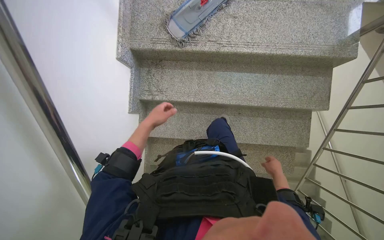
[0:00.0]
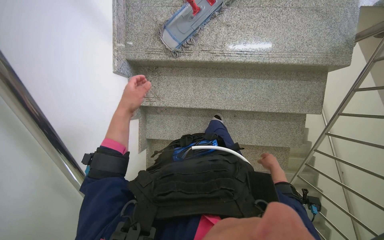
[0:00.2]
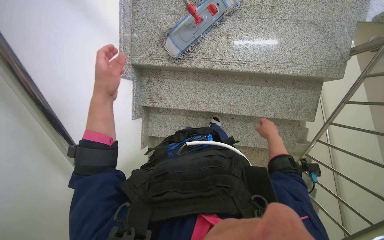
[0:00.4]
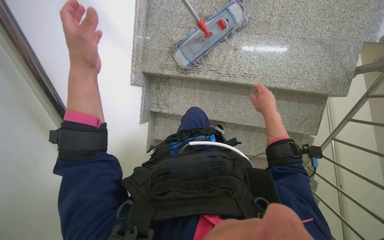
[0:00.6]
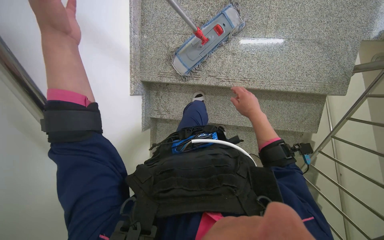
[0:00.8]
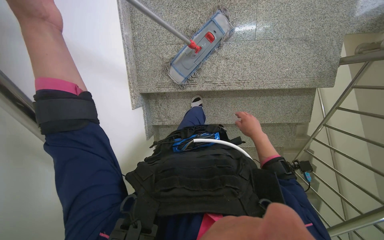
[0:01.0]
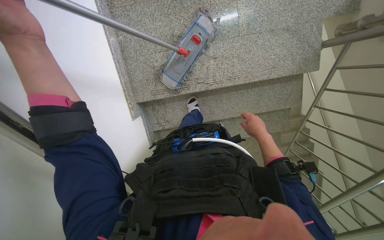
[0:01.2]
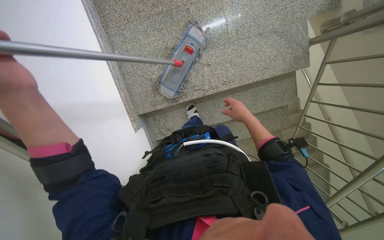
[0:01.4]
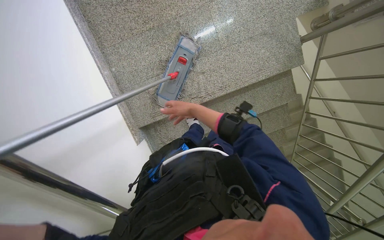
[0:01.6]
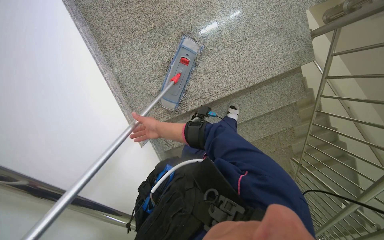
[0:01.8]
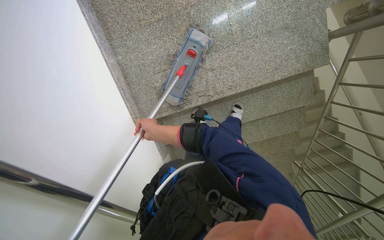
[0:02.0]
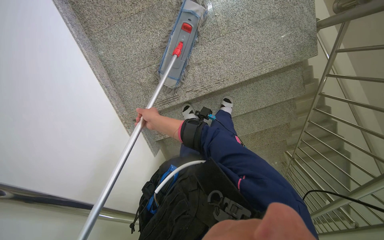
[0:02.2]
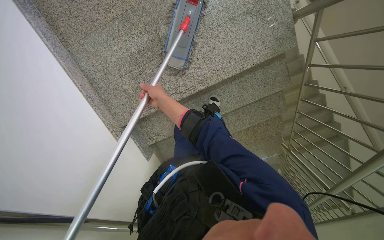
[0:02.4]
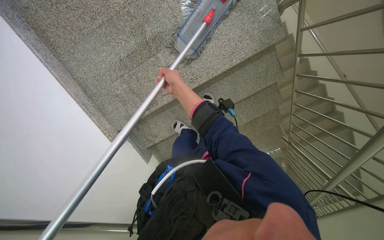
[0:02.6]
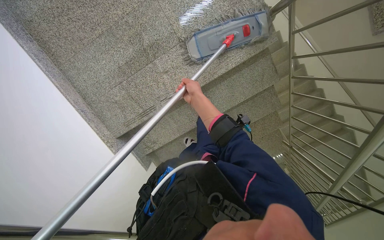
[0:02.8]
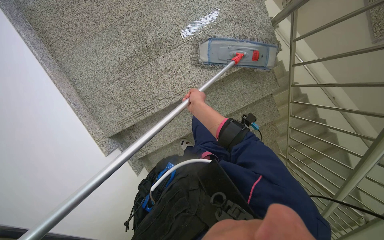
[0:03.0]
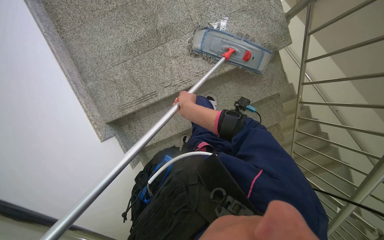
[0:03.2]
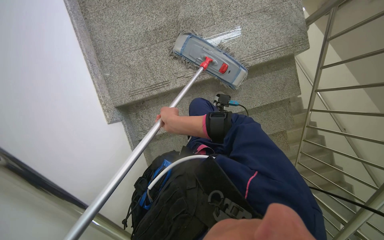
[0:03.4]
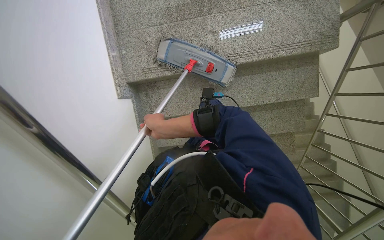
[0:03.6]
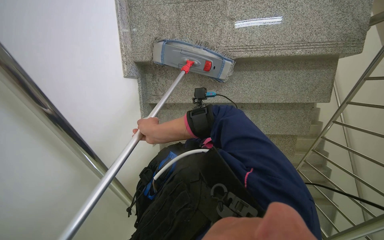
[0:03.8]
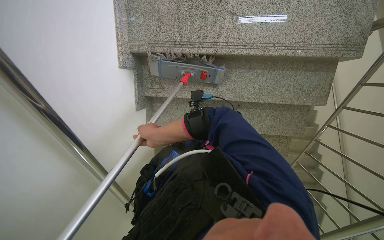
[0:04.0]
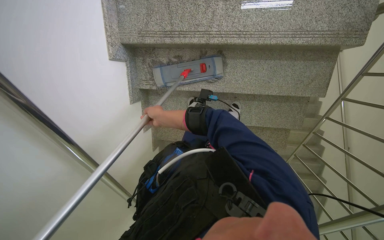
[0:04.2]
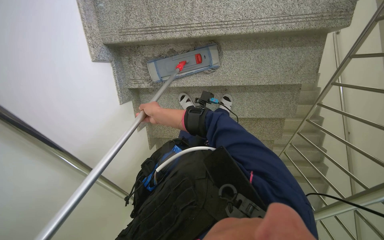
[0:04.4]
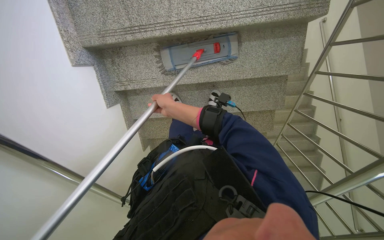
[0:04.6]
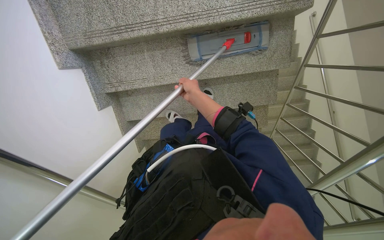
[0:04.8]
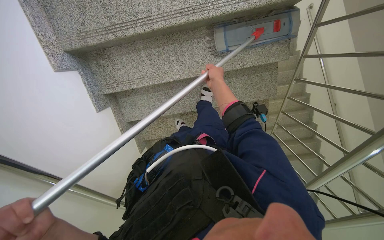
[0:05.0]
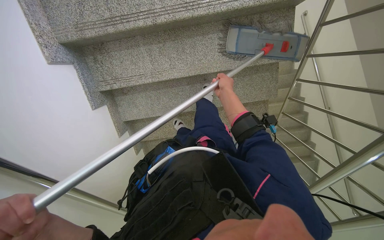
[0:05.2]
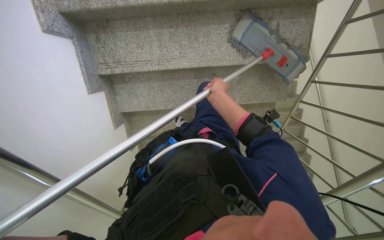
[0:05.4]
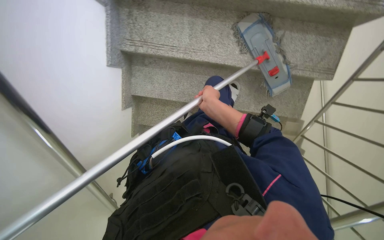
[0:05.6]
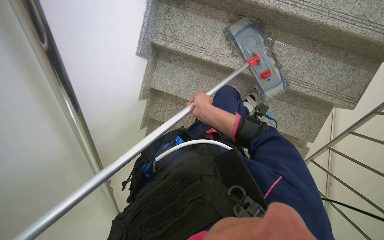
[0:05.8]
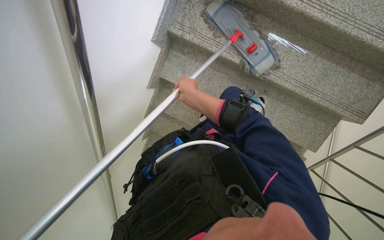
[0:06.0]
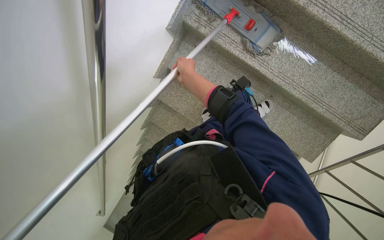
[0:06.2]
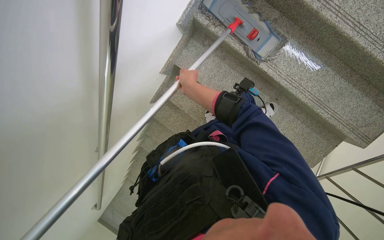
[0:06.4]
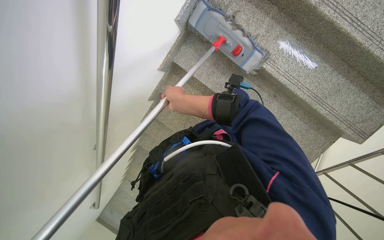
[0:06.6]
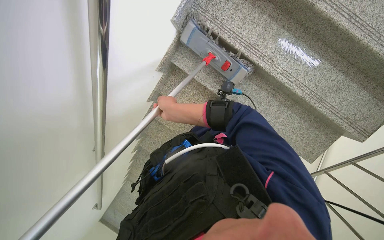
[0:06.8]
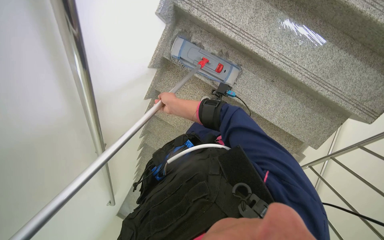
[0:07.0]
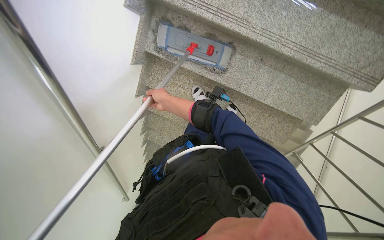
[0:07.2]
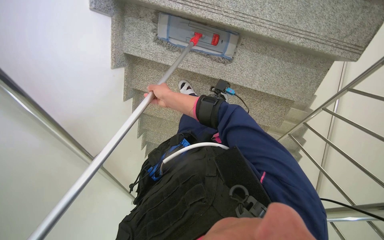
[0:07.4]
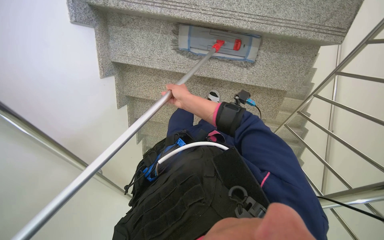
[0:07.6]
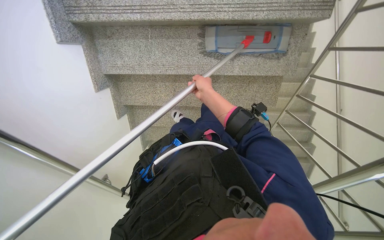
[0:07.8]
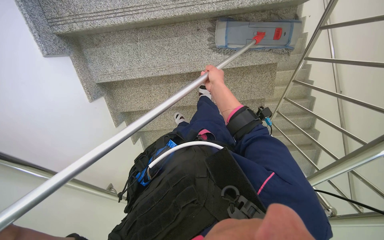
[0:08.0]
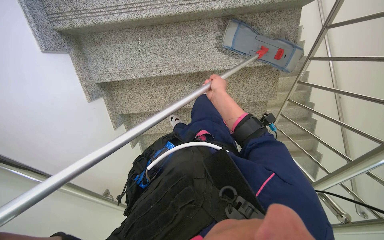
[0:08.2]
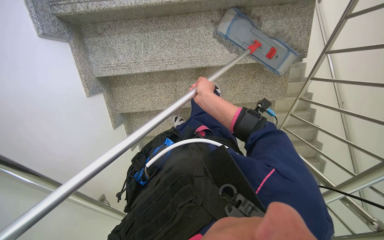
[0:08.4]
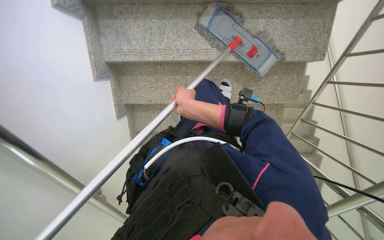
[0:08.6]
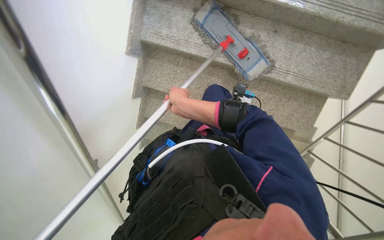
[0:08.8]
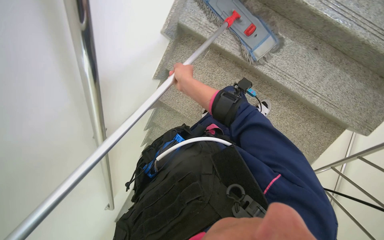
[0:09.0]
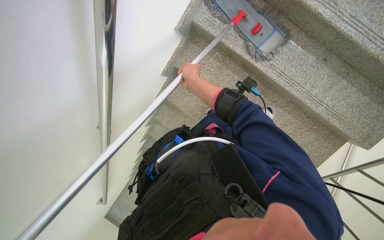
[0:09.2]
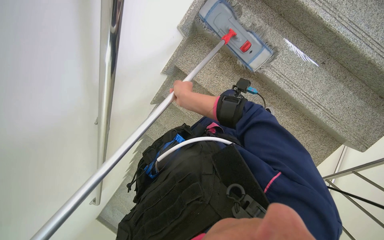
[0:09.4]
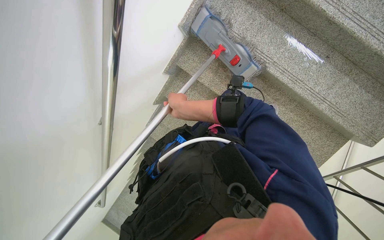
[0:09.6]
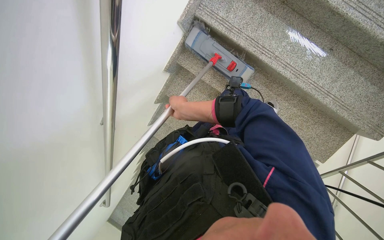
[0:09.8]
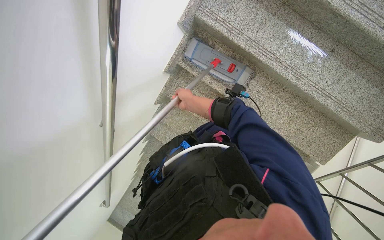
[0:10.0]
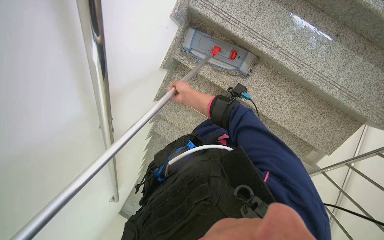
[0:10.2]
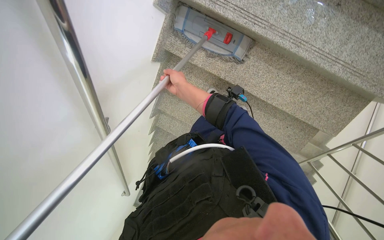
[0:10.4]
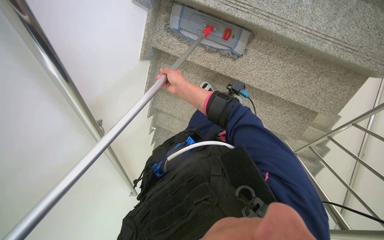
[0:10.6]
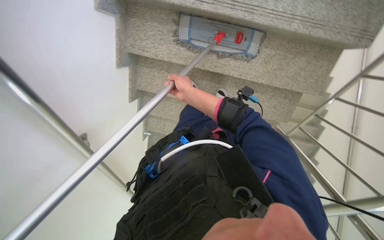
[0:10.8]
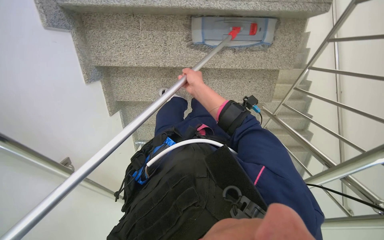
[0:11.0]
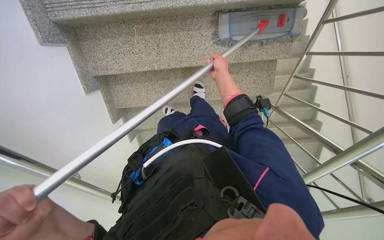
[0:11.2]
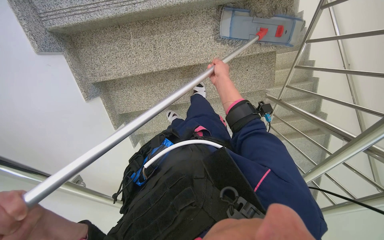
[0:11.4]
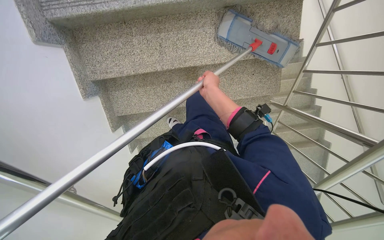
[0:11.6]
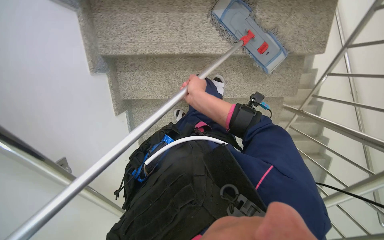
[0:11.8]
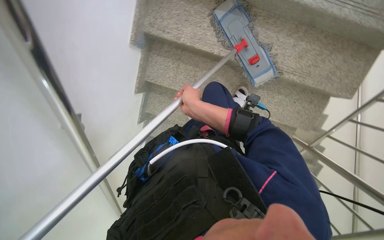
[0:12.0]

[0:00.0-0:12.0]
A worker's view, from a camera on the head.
Job: mopping floor.
The whole recording: Mopping staircase floor. The worker cleans and reattaches the mop head to continue mopping the staircase floor.
0:00.0 to 0:01.6: The head travels about 60 cm. Everything in view rotates approximately 25 degrees counterclockwise.
0:01.6 to 0:03.0: The right hand goes to the left and returns, roughly 20 cm each way.
0:03.0 to 0:04.4: Everything in view rotates about 25 degrees clockwise. The right hand travels to the left by approximately 25 cm.

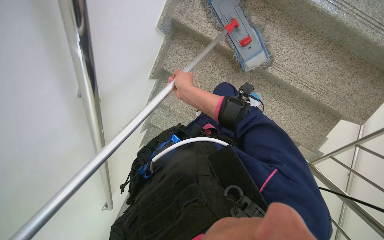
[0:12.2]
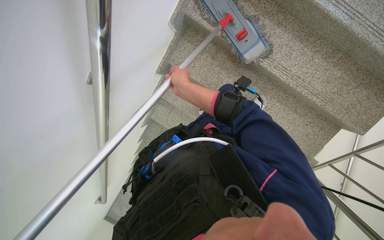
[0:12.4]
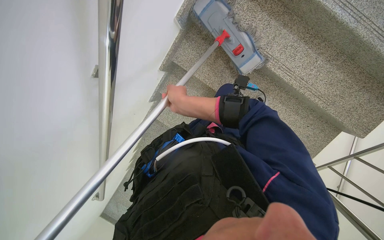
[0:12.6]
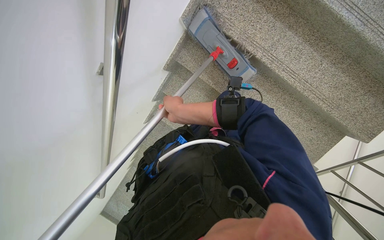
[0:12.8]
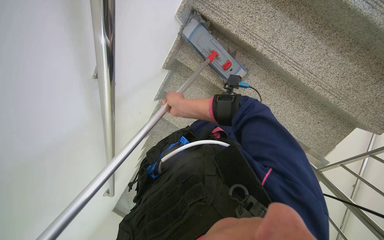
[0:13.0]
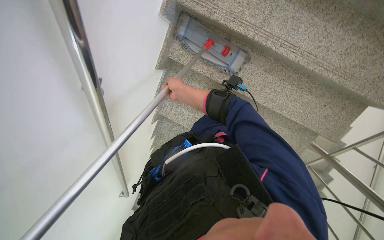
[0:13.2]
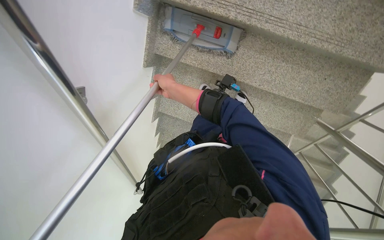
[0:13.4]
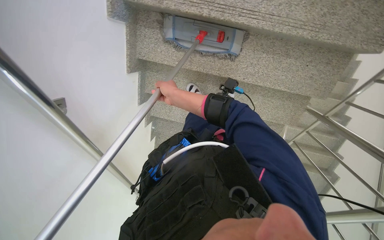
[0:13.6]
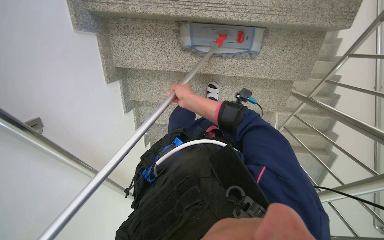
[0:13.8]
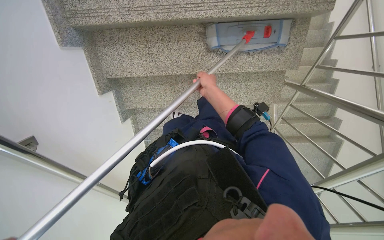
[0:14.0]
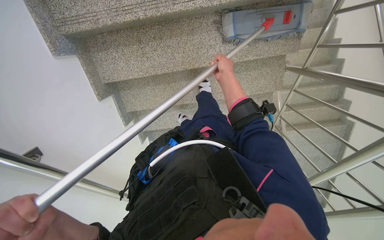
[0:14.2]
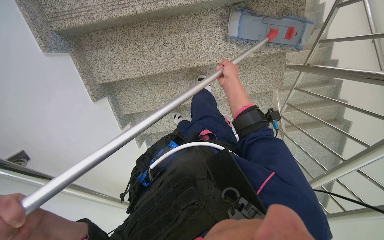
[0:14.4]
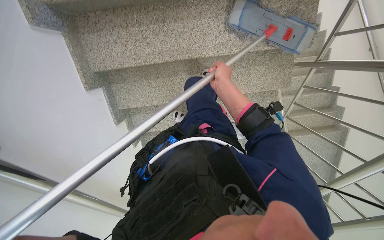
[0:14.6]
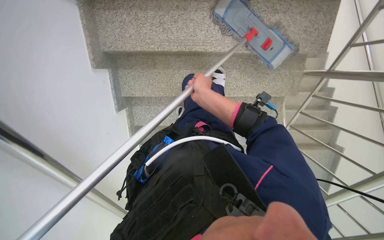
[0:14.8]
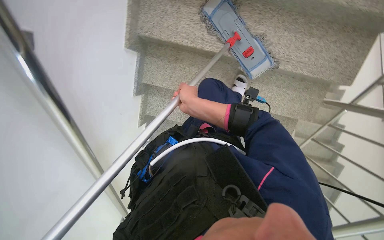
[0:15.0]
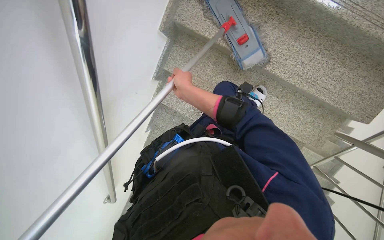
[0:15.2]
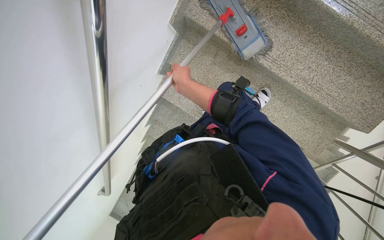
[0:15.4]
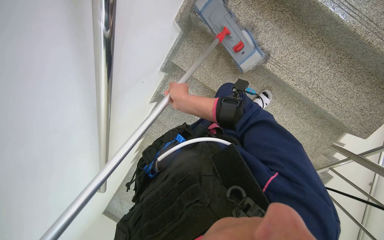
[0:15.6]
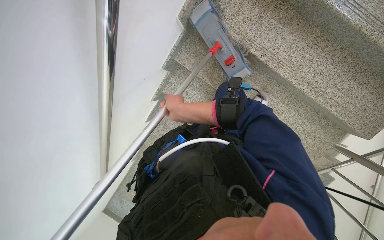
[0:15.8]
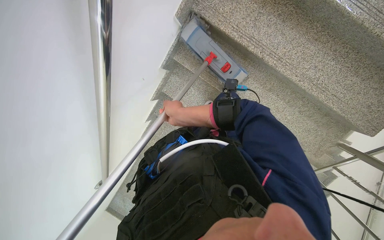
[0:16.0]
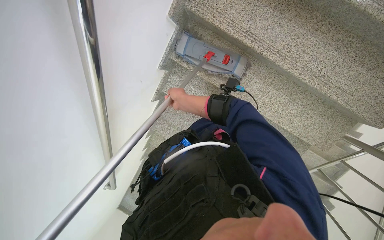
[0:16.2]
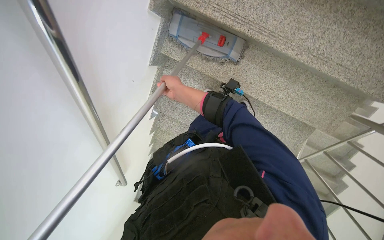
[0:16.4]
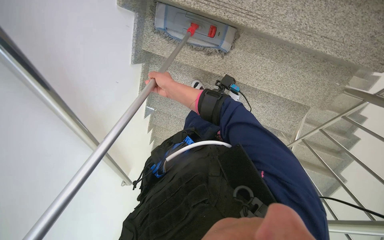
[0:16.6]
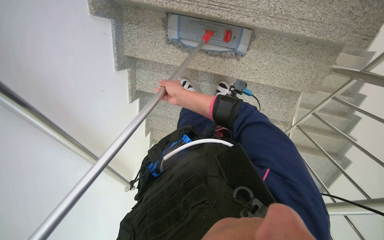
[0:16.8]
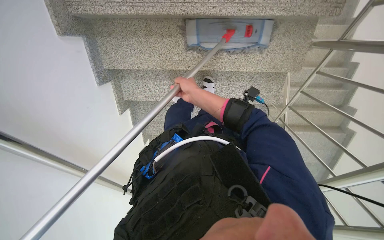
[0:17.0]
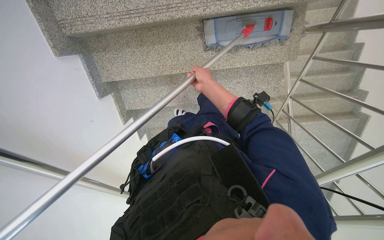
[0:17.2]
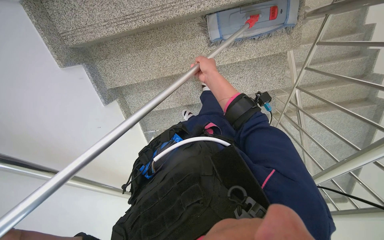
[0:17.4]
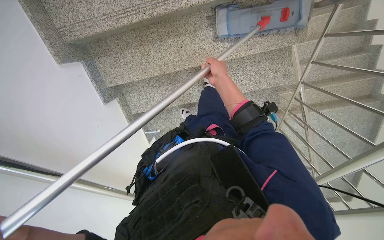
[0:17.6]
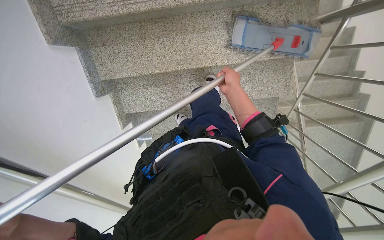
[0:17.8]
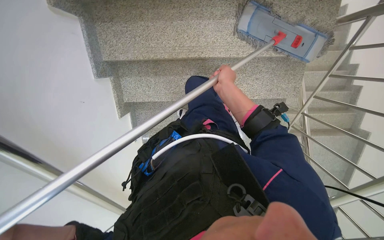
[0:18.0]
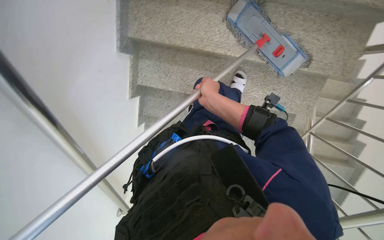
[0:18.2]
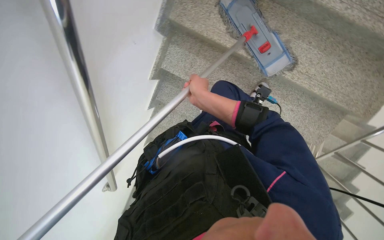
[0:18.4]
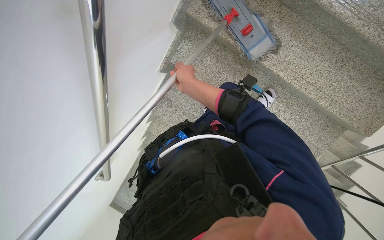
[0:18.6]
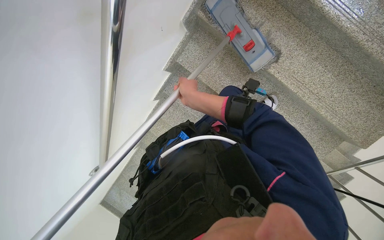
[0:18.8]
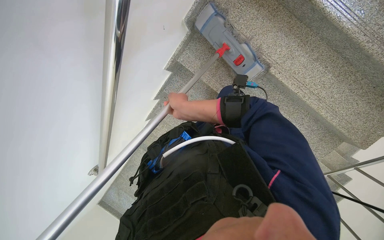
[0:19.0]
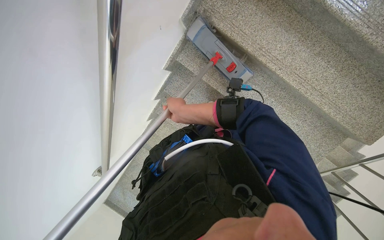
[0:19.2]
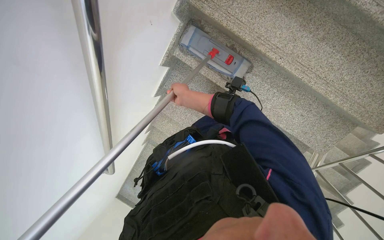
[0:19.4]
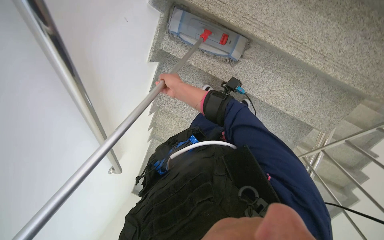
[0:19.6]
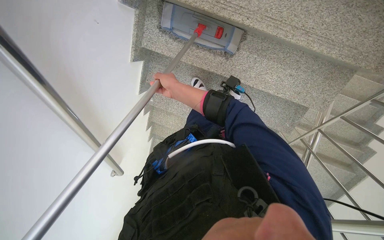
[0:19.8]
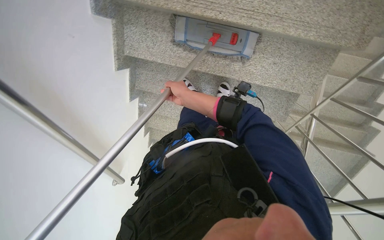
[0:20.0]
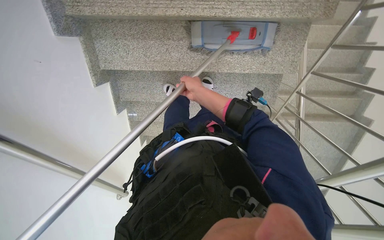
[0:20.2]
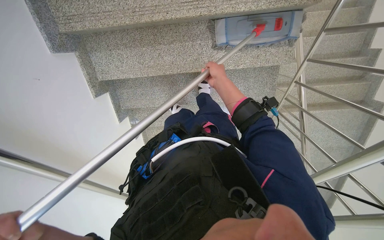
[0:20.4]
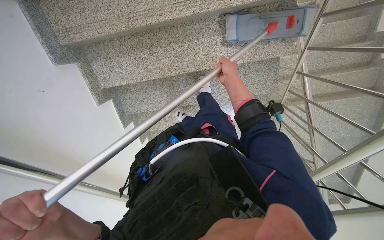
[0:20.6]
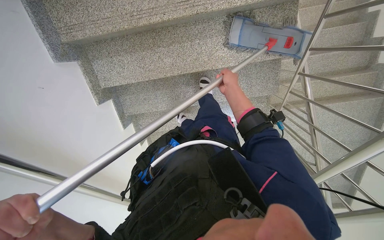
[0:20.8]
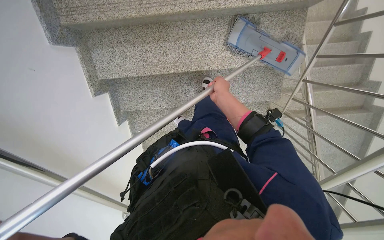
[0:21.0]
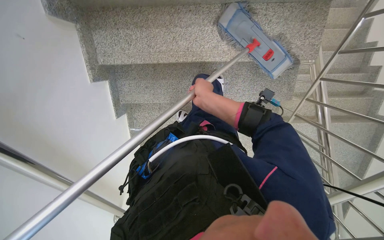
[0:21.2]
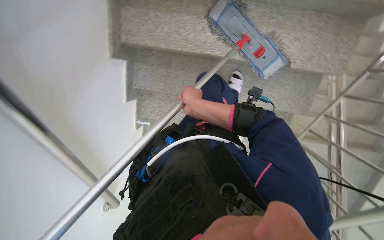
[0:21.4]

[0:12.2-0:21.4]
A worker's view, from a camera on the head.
Job: mopping floor.
The whole recording: Mopping staircase floor. The worker cleans and reattaches the mop head to continue mopping the staircase floor.
0:12.2 to 0:13.8: Everything in view rotates about 25 degrees counterclockwise.
0:13.8 to 0:15.2: The scene rotates clockwise by some 25 degrees.
0:15.2 to 0:16.8: The view tilts about 10 degrees downward.
0:18.4 to 0:19.8: The right hand is displaced farther from the camera by approximately 10 cm.
